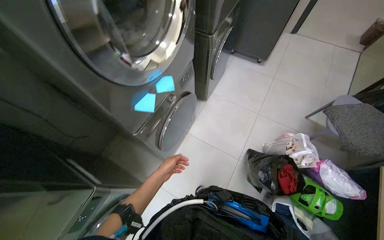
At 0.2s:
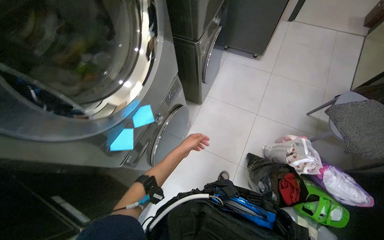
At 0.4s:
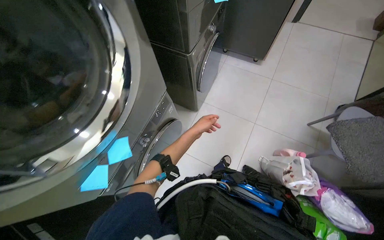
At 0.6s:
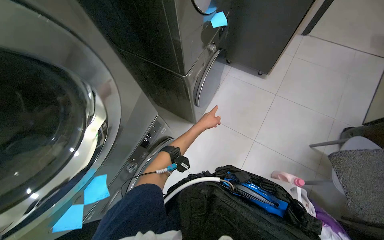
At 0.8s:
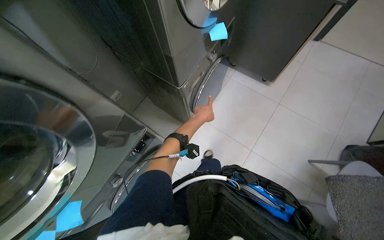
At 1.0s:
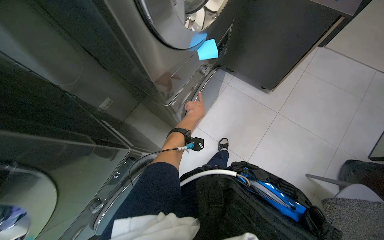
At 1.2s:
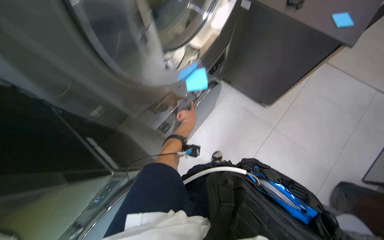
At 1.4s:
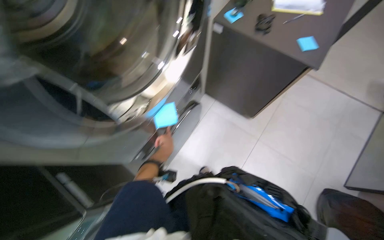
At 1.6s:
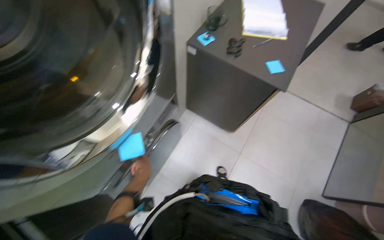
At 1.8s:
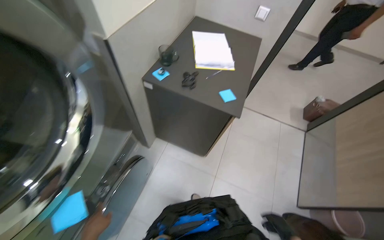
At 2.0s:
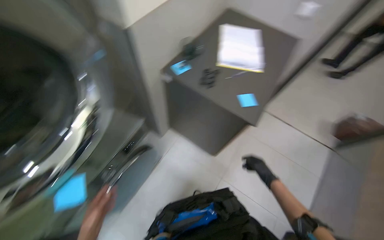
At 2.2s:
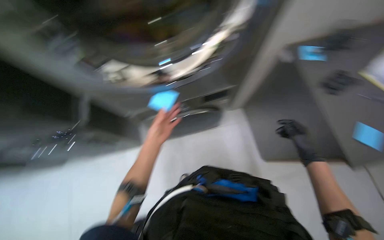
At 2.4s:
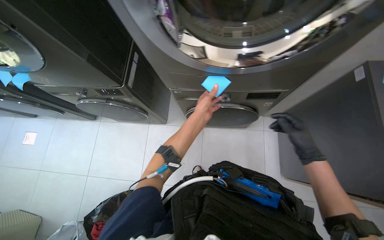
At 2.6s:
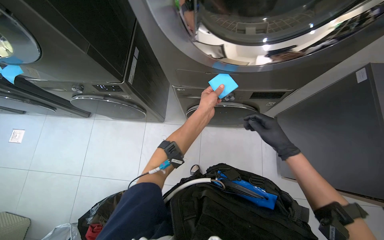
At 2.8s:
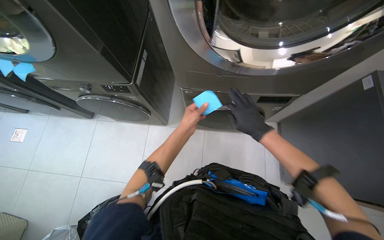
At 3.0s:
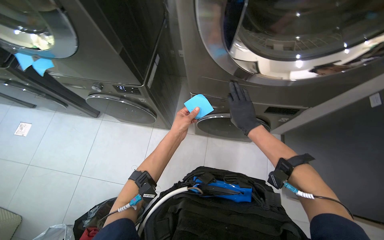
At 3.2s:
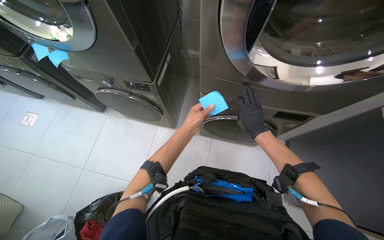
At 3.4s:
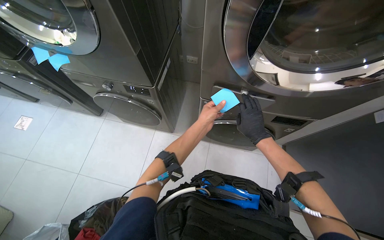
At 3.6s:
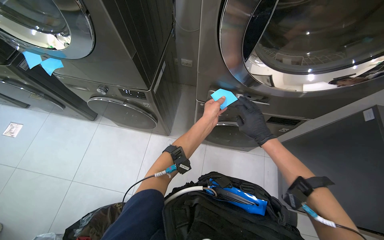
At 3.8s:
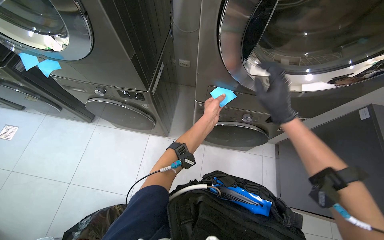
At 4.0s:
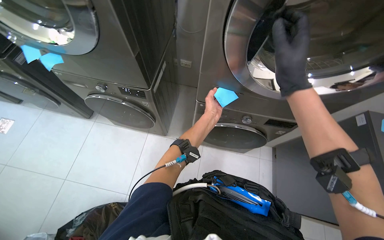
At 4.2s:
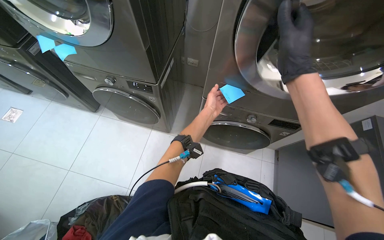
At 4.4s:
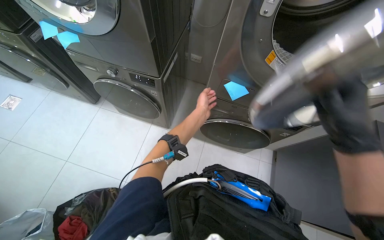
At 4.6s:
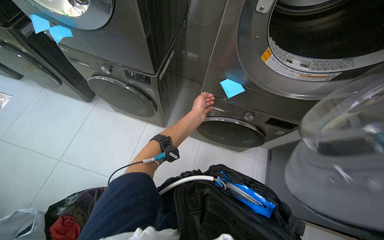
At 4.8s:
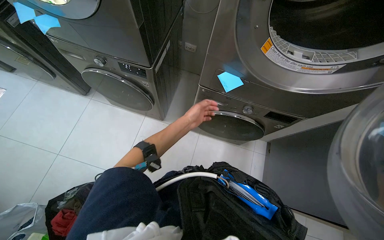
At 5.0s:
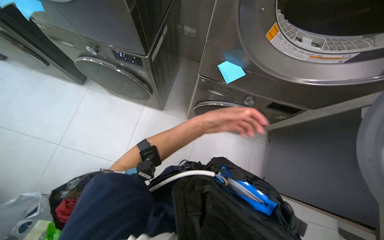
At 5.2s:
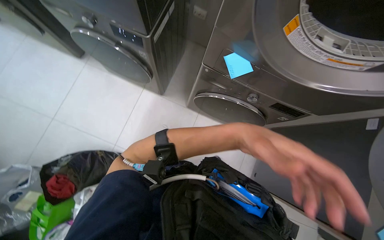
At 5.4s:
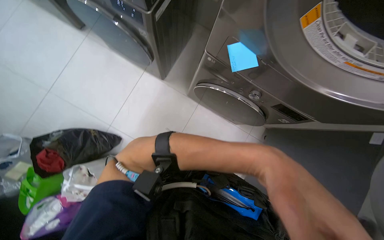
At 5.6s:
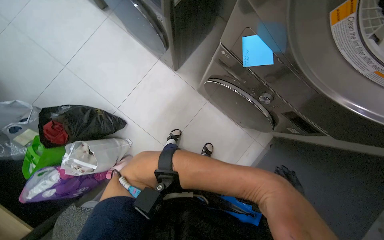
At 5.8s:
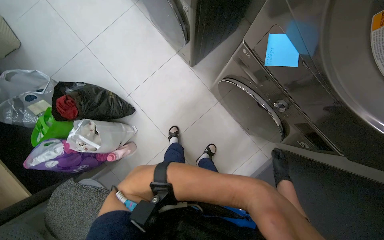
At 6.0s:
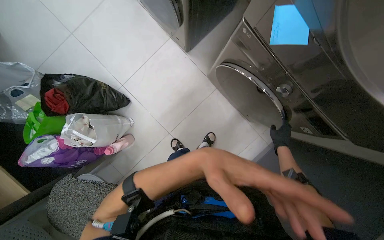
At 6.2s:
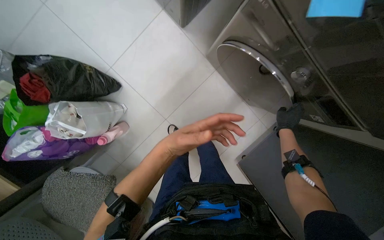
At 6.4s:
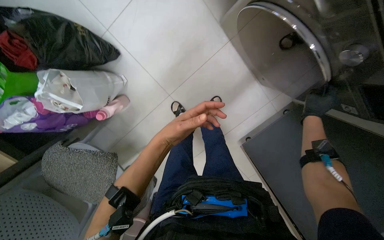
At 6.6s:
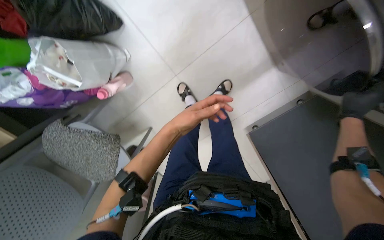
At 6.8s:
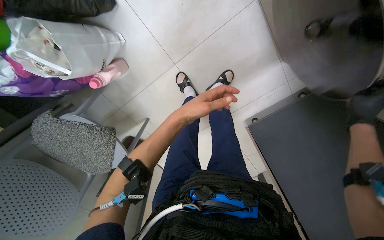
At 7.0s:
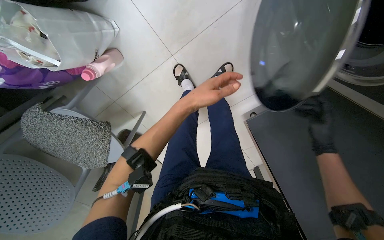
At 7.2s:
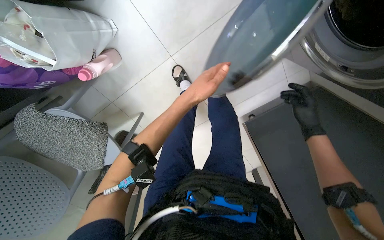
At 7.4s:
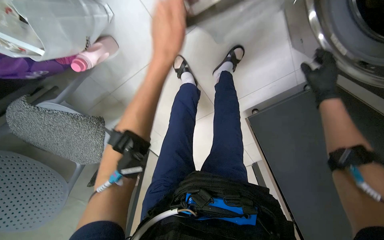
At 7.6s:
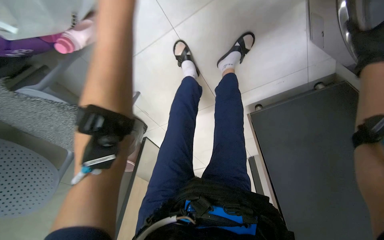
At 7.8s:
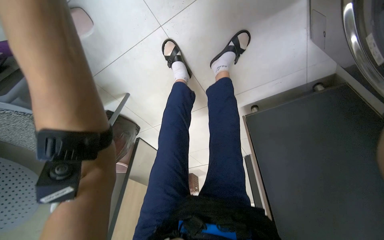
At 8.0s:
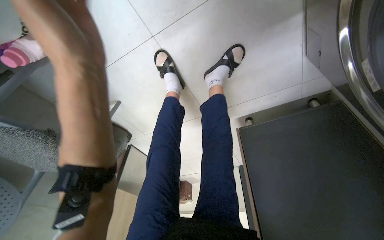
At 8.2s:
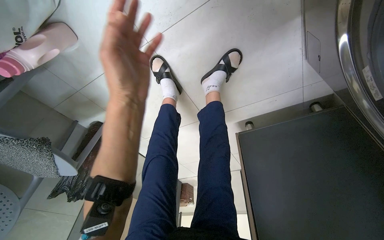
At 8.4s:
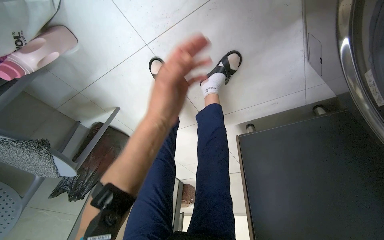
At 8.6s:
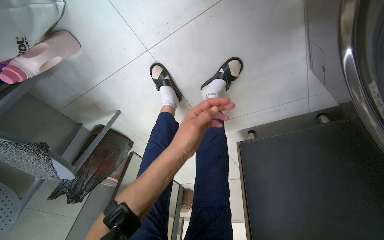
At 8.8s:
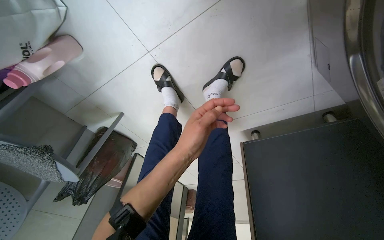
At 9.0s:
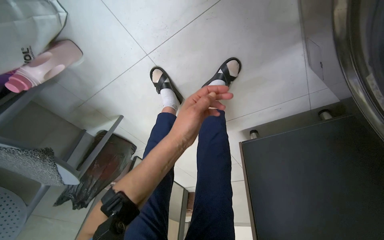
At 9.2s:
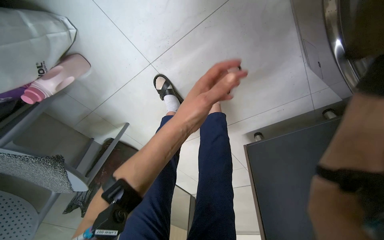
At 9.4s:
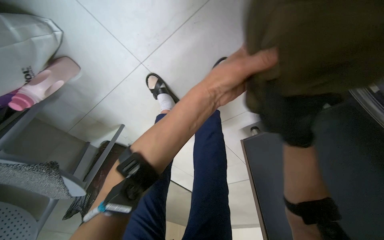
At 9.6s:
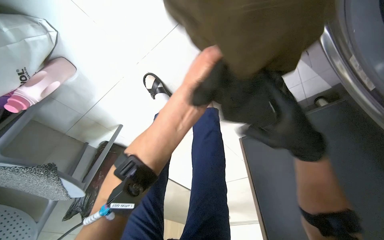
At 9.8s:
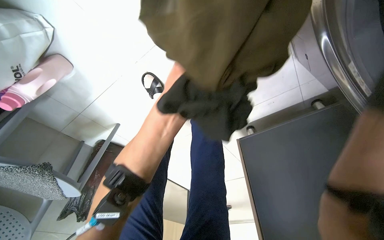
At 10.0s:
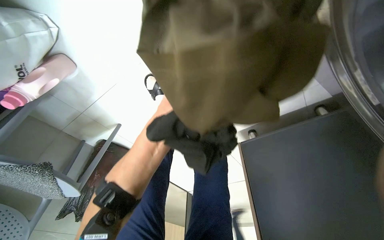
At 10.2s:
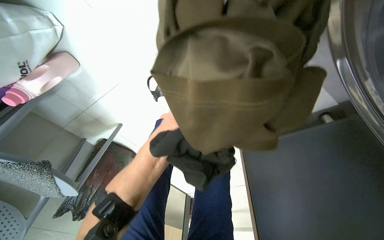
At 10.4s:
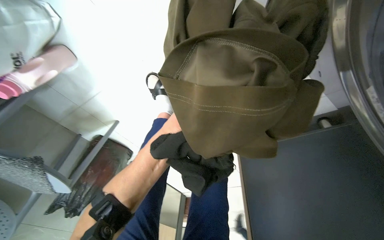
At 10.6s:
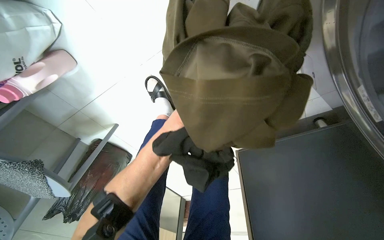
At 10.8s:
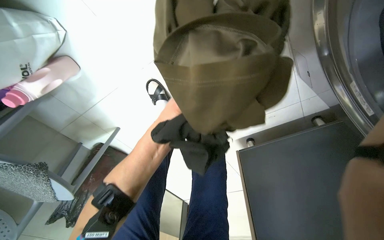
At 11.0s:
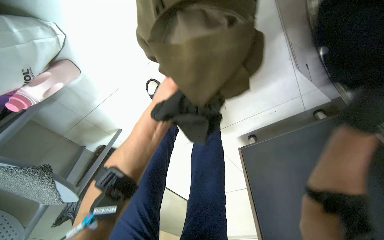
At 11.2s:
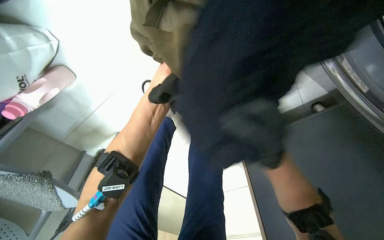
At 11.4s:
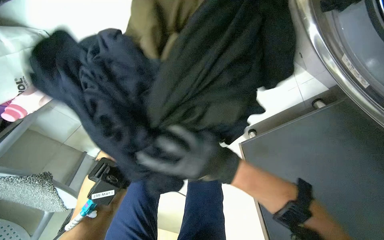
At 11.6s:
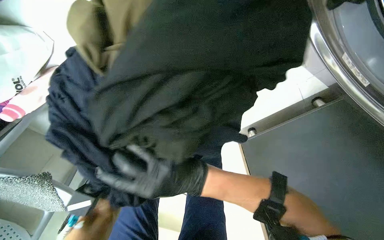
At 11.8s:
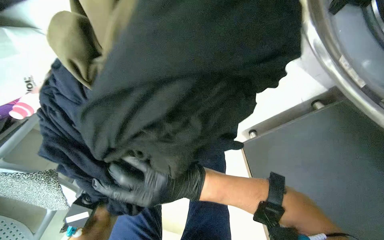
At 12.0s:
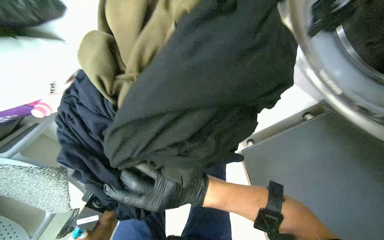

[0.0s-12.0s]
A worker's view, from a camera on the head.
Job: managing laundry.
The whole recording: Unloading clothes from washing machines. The worker opens washing machine doors, removes notes, and unloads clothes from multiple machines.
0.0s to 1.6s: The wearer moves some 1 m.
1.6s to 3.0s: The head rotates approximately 40 degrees to the left.
3.0s to 4.4s: The right hand heads nearer to the camera, covering about 25 cm.
4.4s to 6.0s: The wearer looks about 25 degrees further downward. Everything in view rotates approximately 30 degrees clockwise.
6.0s to 7.6s: The head travels about 50 cm. The view tilts some 40 degrees downward.

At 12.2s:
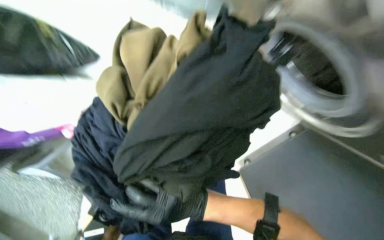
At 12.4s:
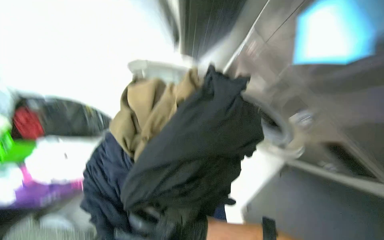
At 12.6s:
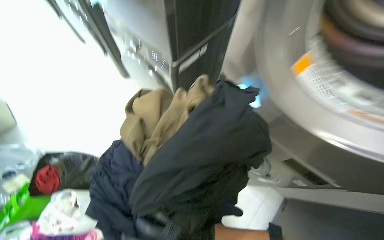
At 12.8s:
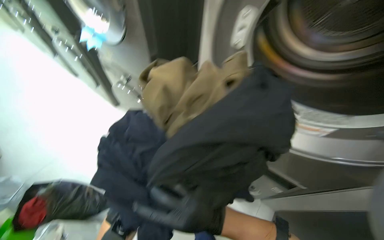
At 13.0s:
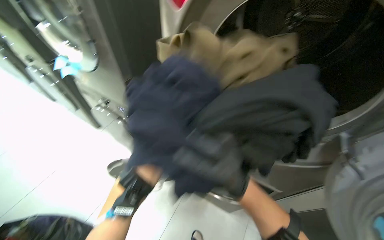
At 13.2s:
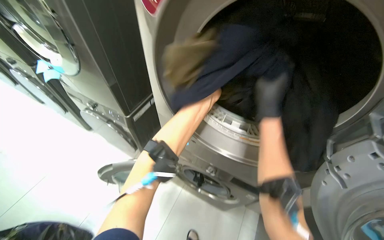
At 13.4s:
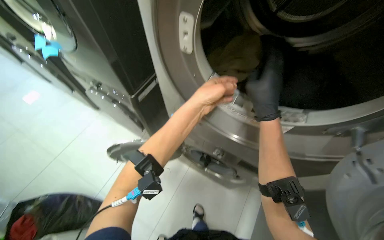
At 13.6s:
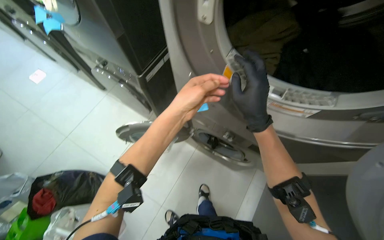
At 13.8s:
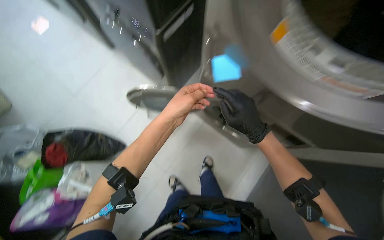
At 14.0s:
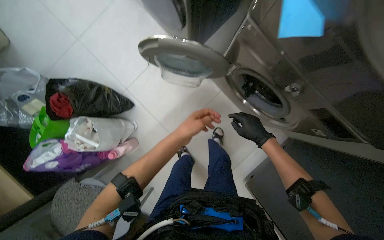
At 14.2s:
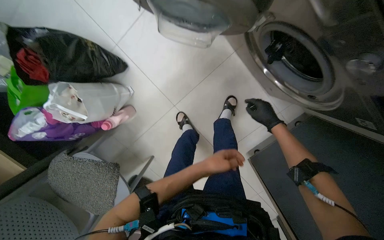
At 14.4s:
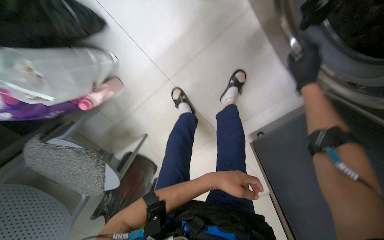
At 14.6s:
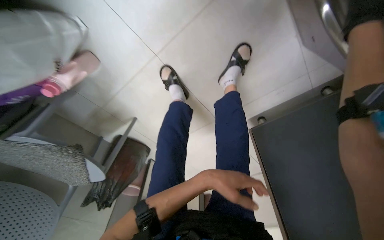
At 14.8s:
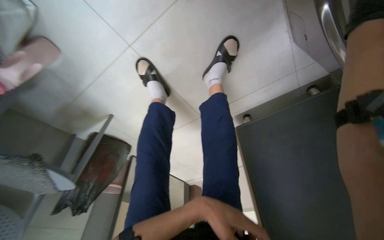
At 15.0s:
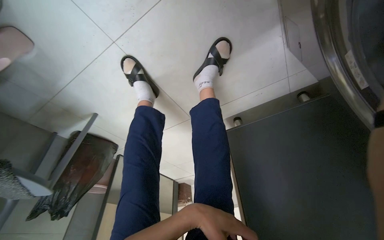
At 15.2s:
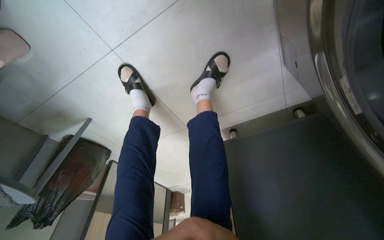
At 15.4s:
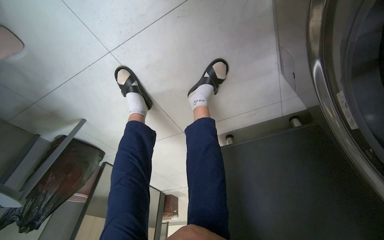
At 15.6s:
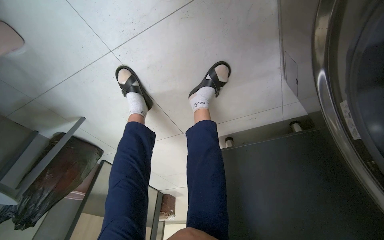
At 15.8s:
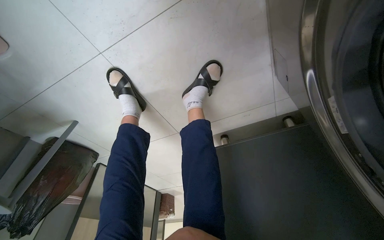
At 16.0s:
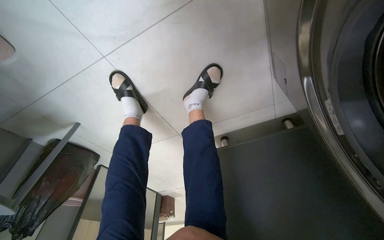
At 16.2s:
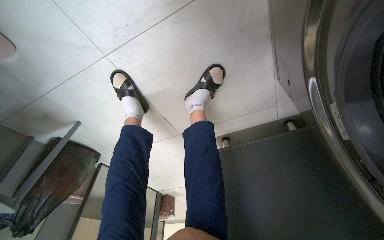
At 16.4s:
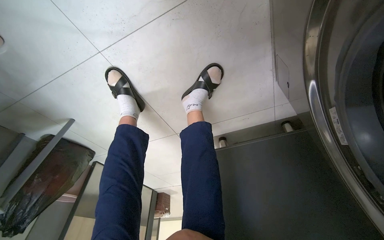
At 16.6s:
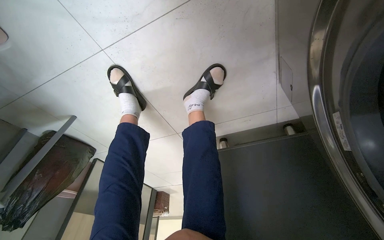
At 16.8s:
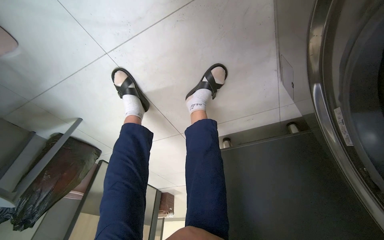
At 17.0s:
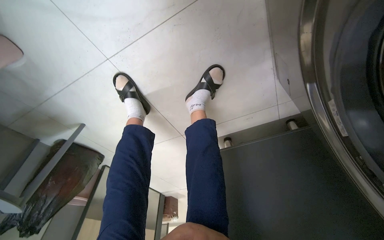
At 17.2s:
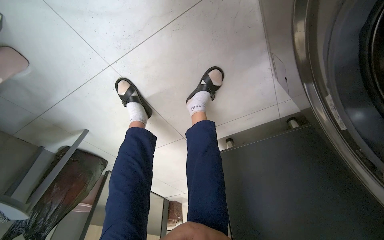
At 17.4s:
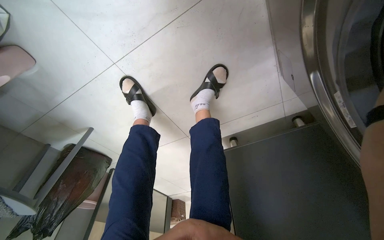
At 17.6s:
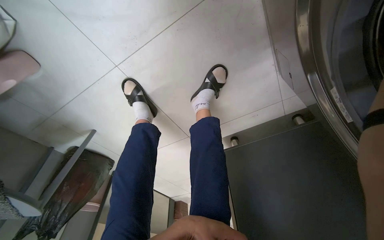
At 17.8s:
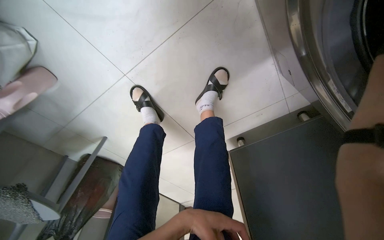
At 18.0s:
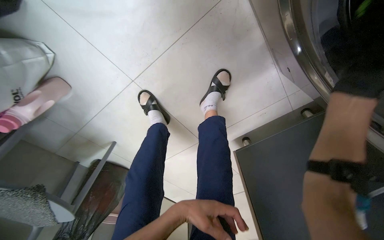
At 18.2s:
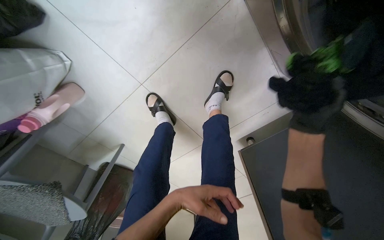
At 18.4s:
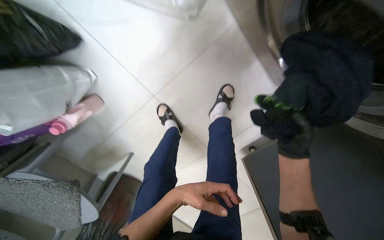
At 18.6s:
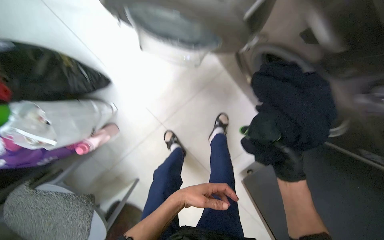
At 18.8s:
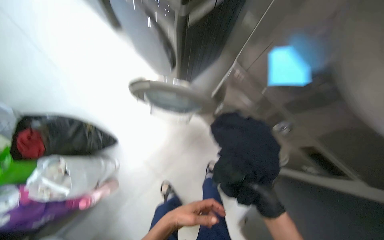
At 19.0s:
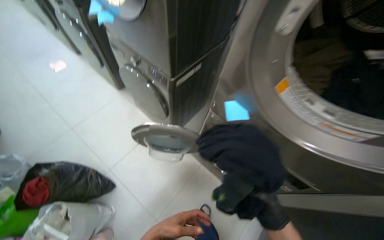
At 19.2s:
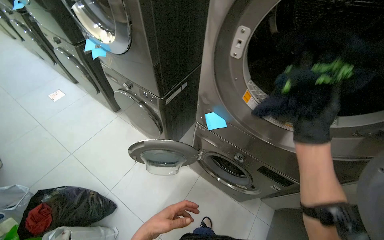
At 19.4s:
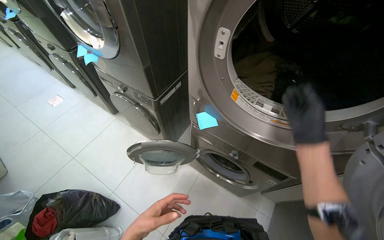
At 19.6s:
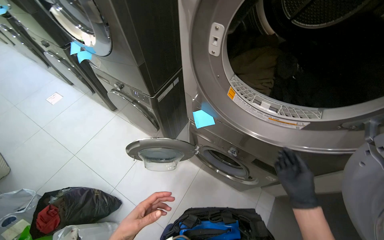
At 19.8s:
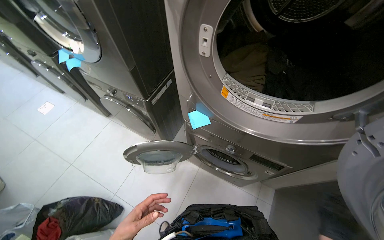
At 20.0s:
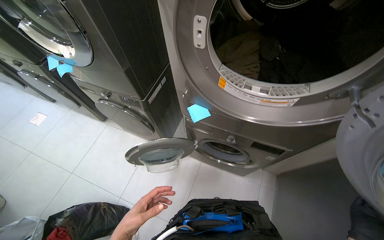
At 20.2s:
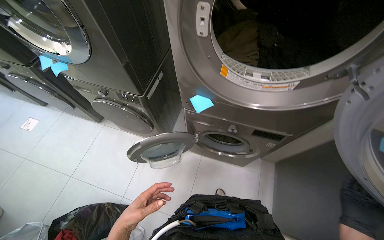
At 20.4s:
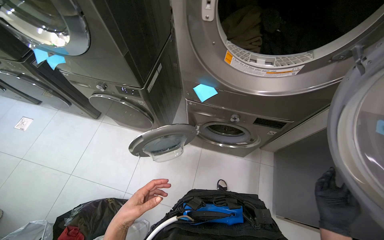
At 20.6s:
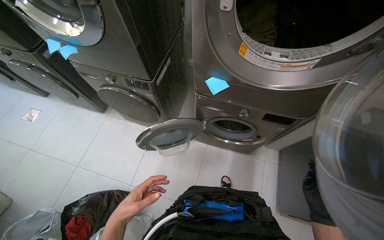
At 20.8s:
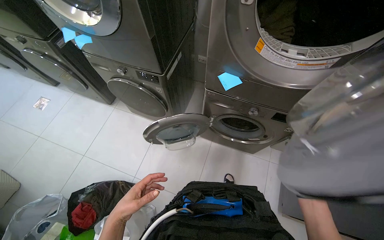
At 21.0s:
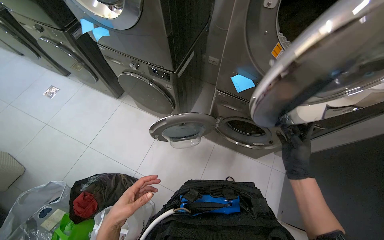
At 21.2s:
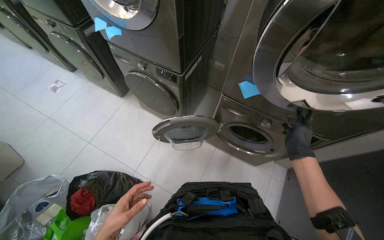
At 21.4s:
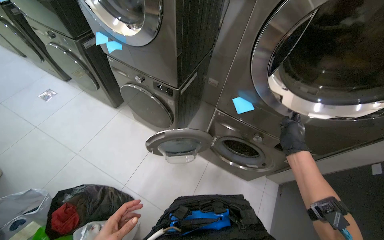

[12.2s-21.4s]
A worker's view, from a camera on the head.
Job: managing laundry.
The whole recording: Unloading clothes from washing machines. The worker opens washing machine doors, removes notes, and unloads clothes from multiple machines.
12.2s to 13.8s: The wearer looks approximately 15 degrees further downward.
13.8s to 15.2s: The camera is carried roughly 70 cm. The wearer looks about 55 degrees further downward.
16.8s to 18.4s: The camera pitches upward, by about 20 degrees.
18.4s to 19.8s: The head travels roughly 70 cm. The view tilts about 60 degrees upward.
